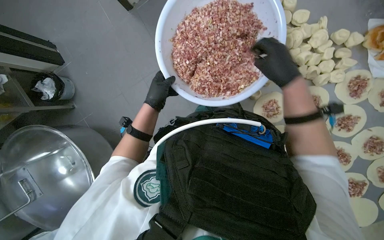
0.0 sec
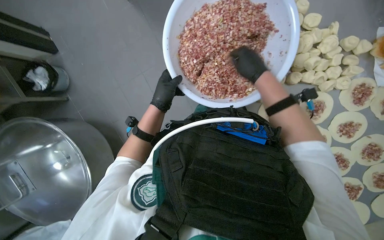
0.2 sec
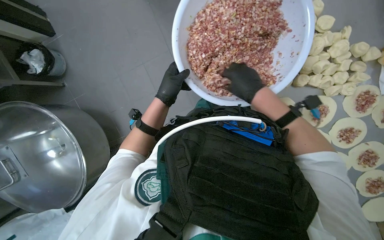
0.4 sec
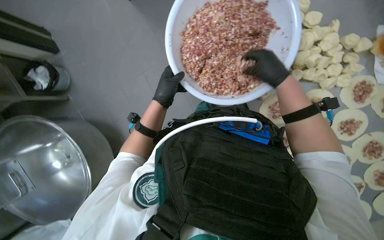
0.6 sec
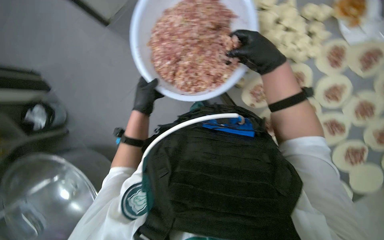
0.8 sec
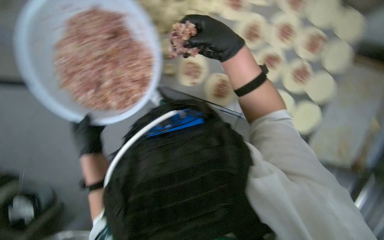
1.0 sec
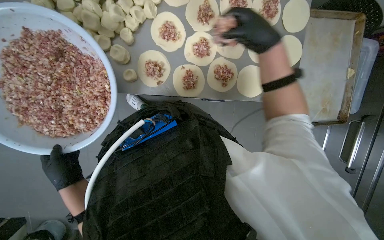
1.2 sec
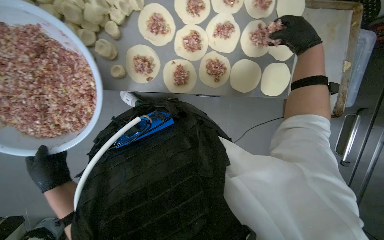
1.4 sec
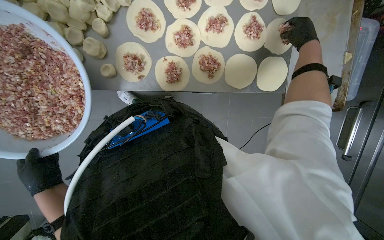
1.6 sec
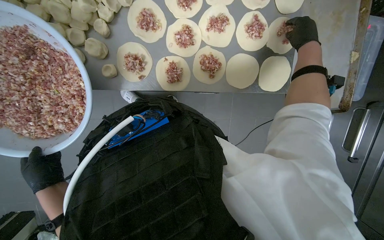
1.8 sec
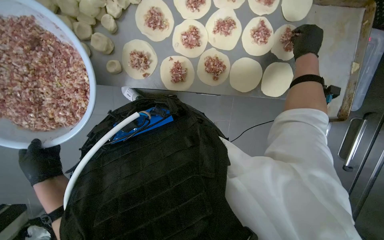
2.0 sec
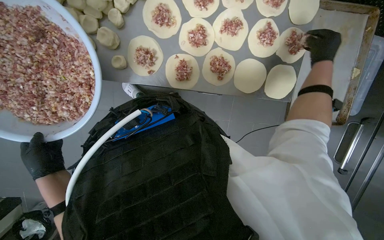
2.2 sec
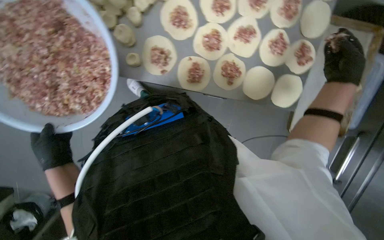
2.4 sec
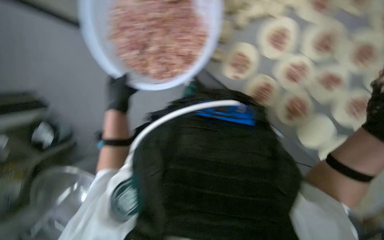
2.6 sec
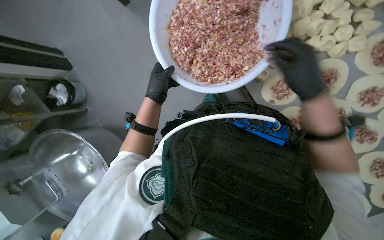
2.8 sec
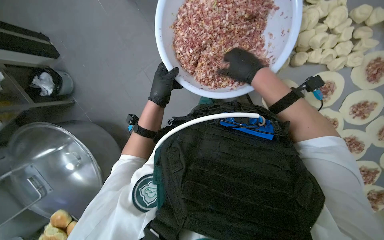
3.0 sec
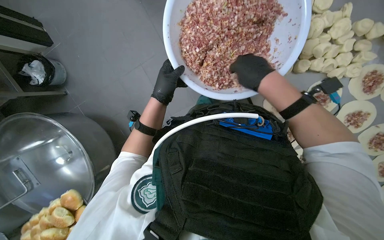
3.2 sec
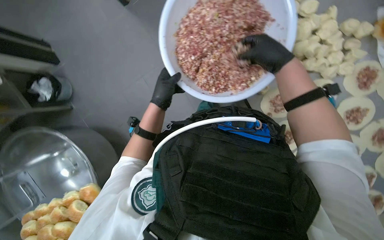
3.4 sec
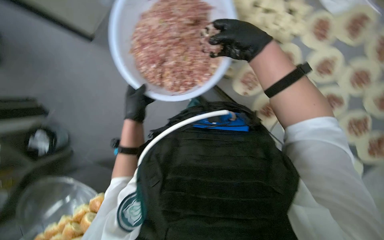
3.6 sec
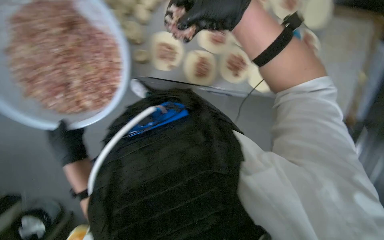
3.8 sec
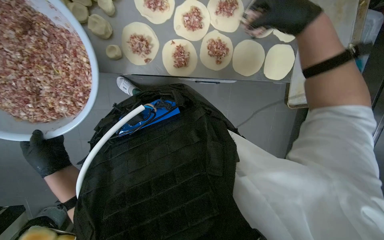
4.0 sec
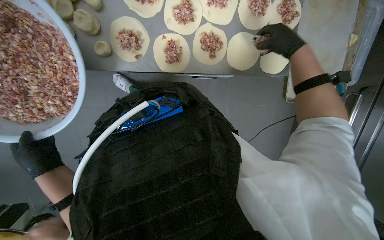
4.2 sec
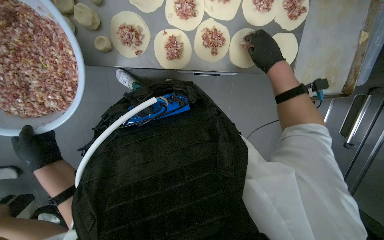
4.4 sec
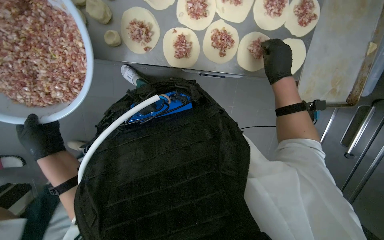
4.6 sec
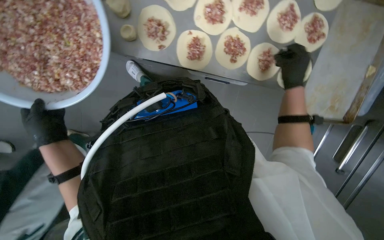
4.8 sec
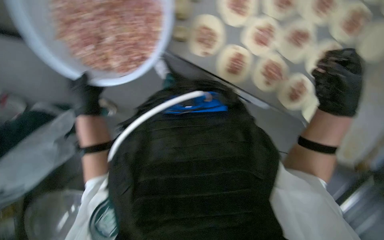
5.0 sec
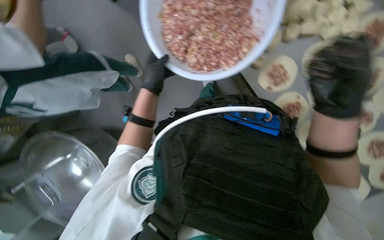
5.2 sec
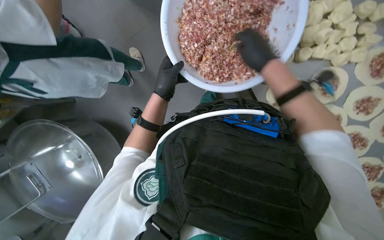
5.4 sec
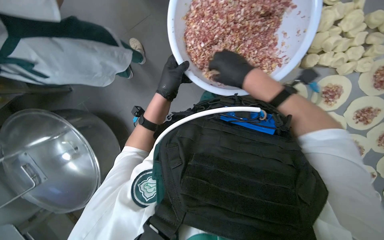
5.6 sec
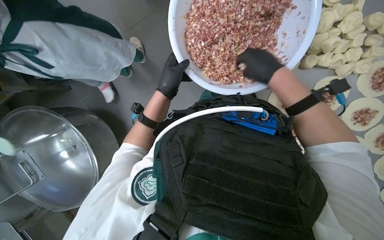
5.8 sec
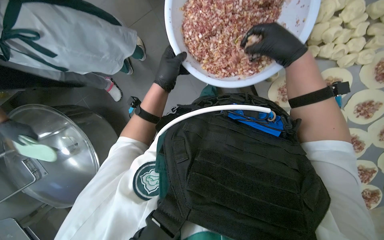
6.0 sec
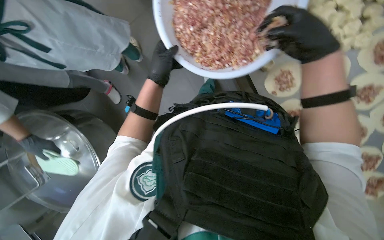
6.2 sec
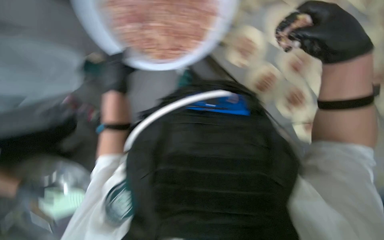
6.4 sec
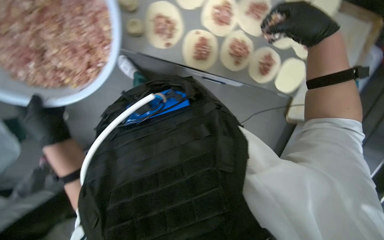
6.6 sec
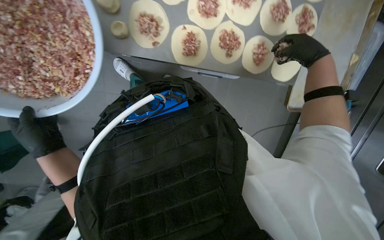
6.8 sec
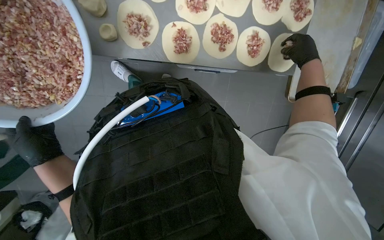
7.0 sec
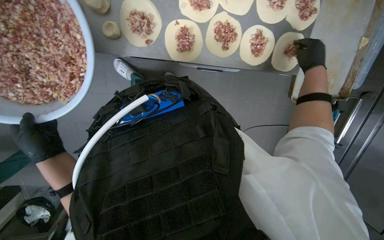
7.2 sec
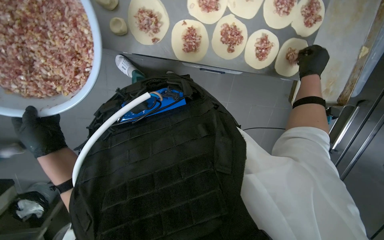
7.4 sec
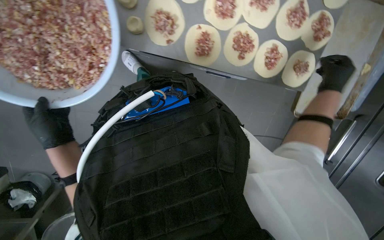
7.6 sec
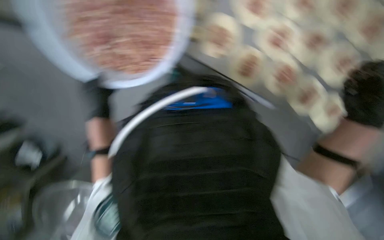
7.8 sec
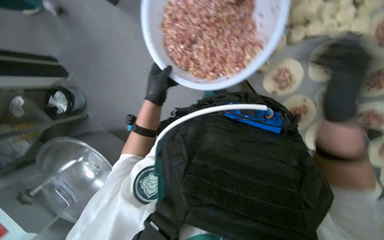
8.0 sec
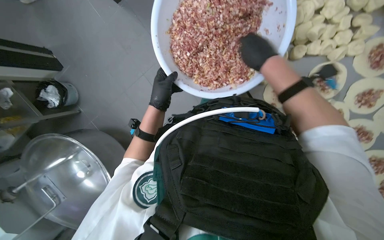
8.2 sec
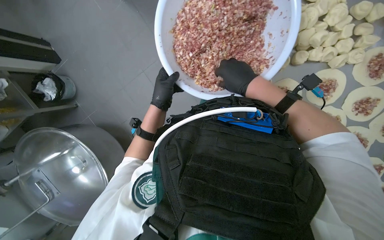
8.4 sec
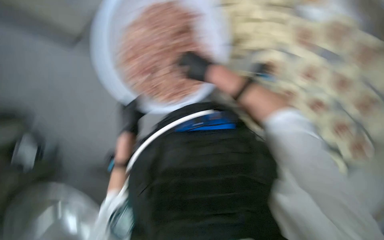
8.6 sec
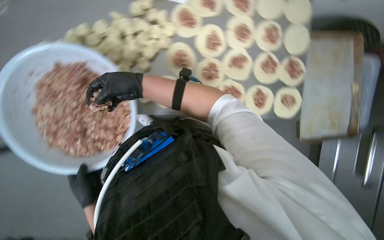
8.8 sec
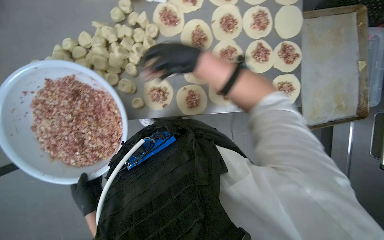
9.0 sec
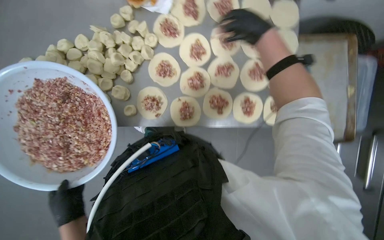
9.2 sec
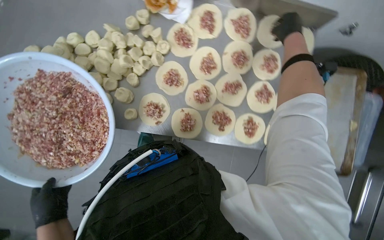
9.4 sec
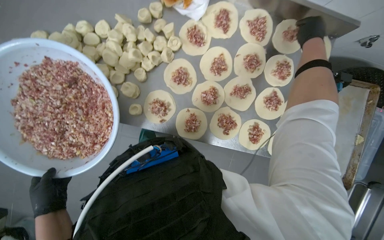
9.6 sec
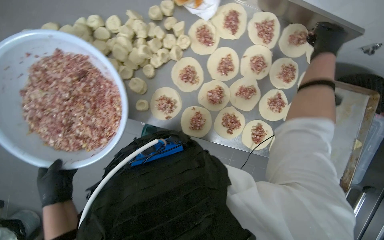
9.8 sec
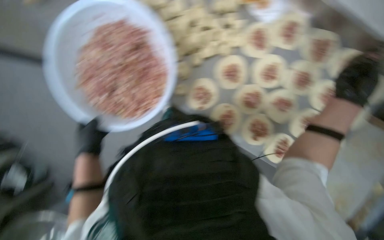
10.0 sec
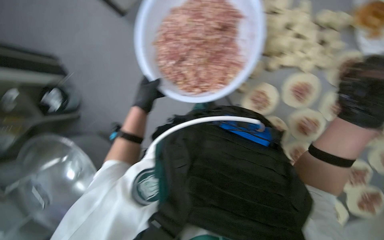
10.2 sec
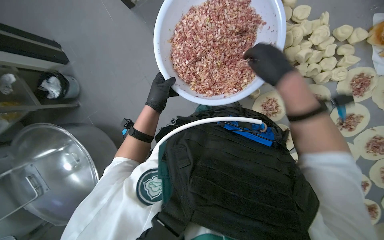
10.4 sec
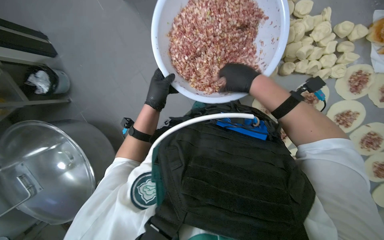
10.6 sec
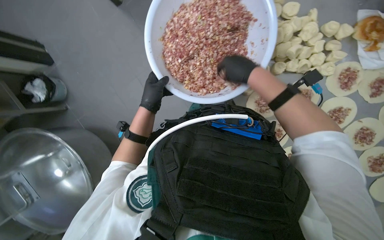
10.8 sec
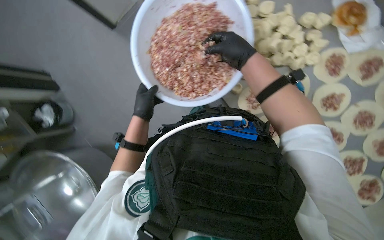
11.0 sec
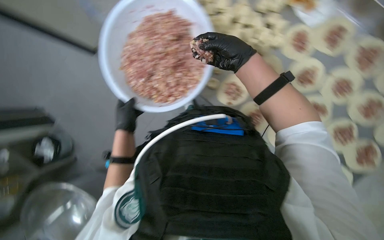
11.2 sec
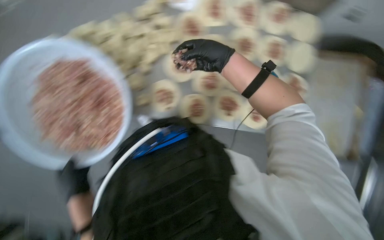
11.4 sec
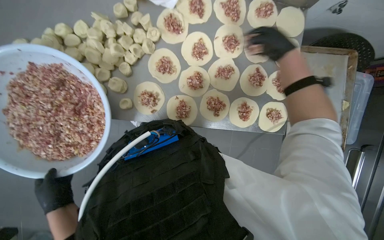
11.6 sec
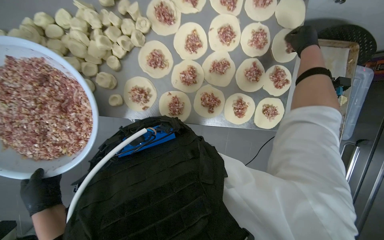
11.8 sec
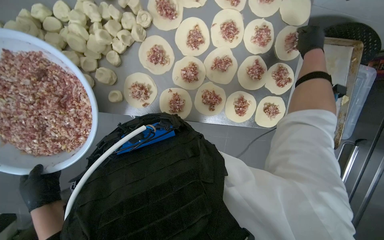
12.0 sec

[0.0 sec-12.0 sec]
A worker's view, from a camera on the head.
Job: preparing food.
The whole recording: Adding meat filling to dough circles. The worker scoops meat filling from a bowl and places it onto the flattened dough circles.
0.0 sec to 1.6 sec: The scene rotates counterclockwise by about 60 degrees.
1.6 sec to 3.0 sec: Everything in view rotates some 60 degrees clockwise.
3.0 sec to 4.4 sec: The scene rotates counterclockwise by some 60 degrees.
4.4 sec to 6.0 sec: Everything in view rotates roughly 65 degrees clockwise.
6.0 sec to 7.6 sec: The scene rotates counterclockwise by some 35 degrees.
7.6 sec to 9.0 sec: The scene rotates counterclockwise by some 35 degrees.
9.0 sec to 10.4 sec: The scene turns about 65 degrees clockwise in the picture.
10.4 sec to 12.0 sec: The head turns to the right by some 55 degrees.

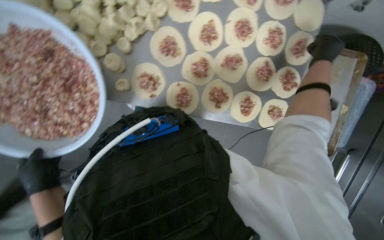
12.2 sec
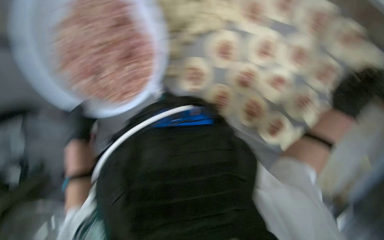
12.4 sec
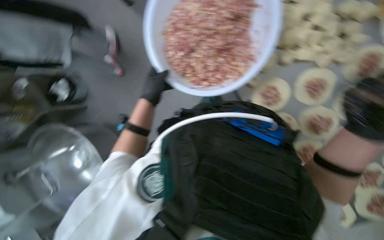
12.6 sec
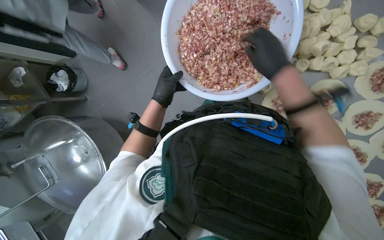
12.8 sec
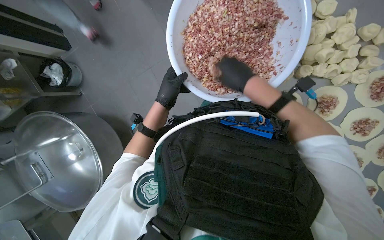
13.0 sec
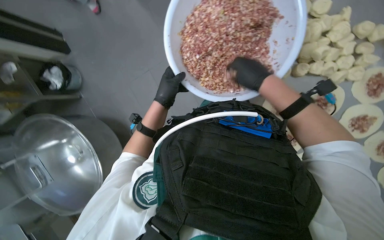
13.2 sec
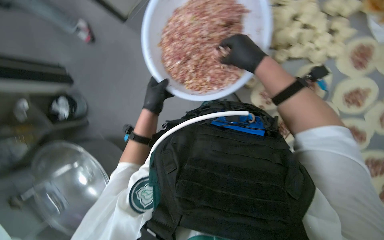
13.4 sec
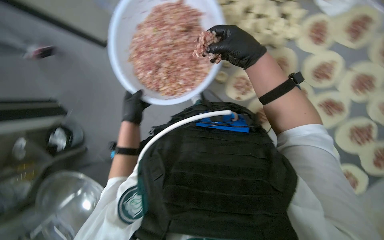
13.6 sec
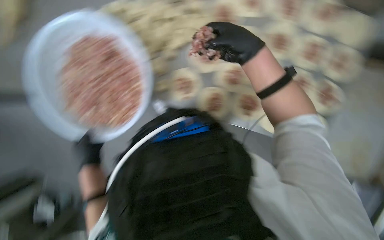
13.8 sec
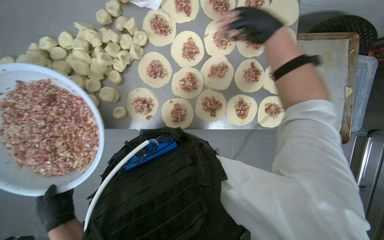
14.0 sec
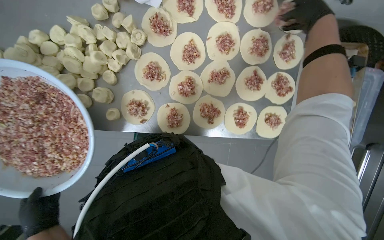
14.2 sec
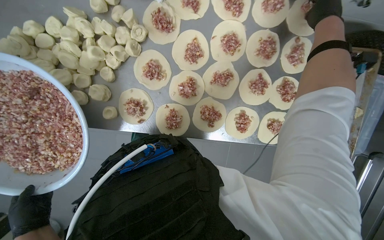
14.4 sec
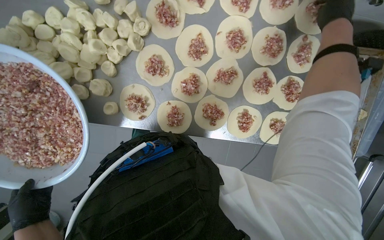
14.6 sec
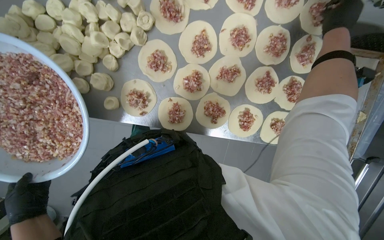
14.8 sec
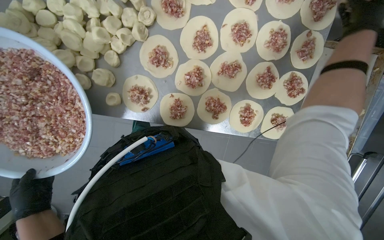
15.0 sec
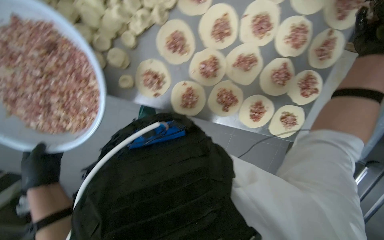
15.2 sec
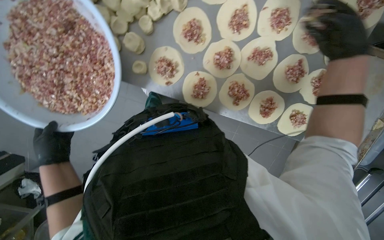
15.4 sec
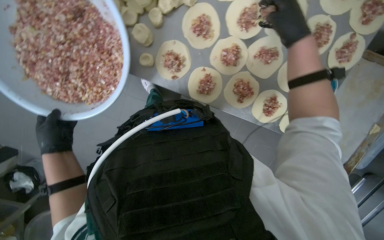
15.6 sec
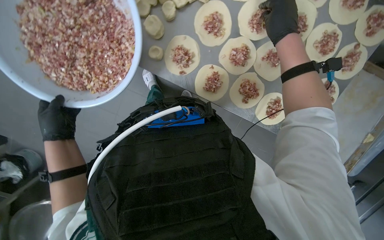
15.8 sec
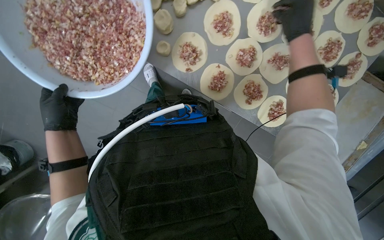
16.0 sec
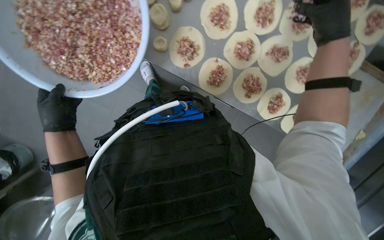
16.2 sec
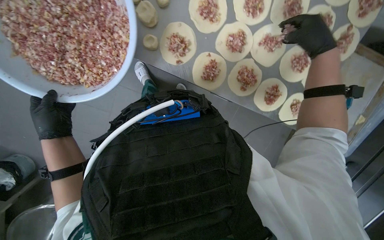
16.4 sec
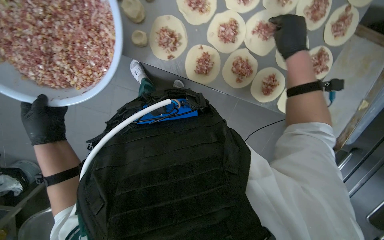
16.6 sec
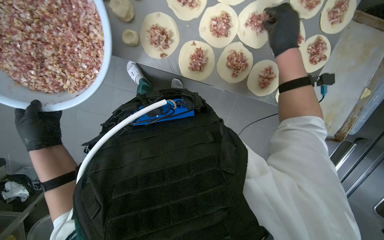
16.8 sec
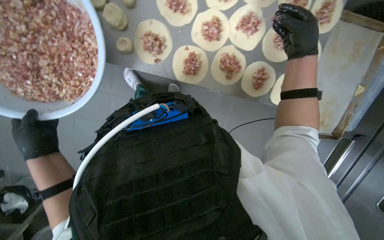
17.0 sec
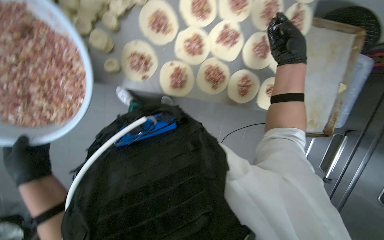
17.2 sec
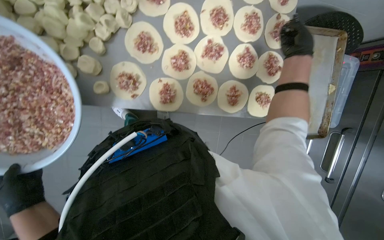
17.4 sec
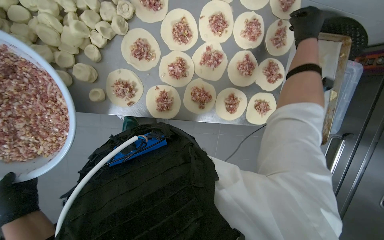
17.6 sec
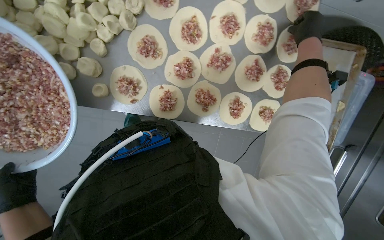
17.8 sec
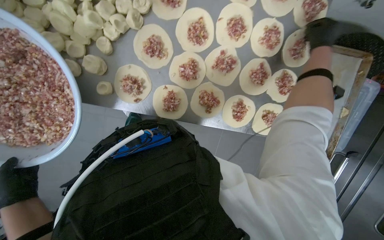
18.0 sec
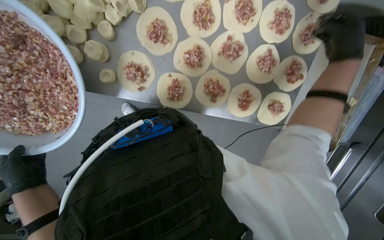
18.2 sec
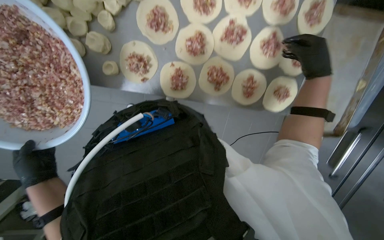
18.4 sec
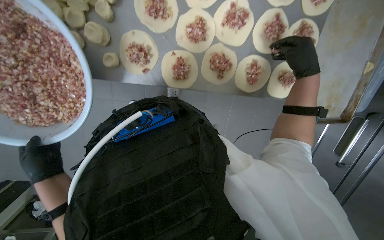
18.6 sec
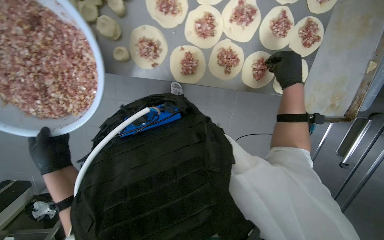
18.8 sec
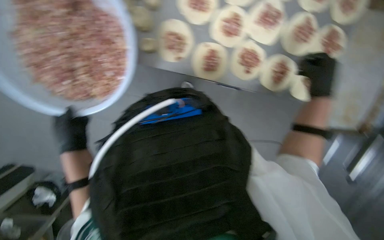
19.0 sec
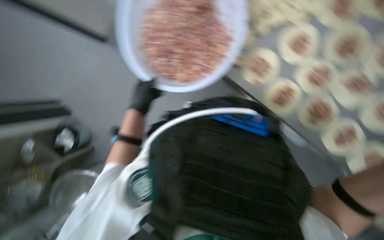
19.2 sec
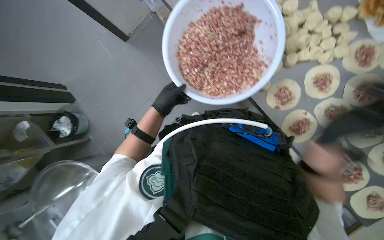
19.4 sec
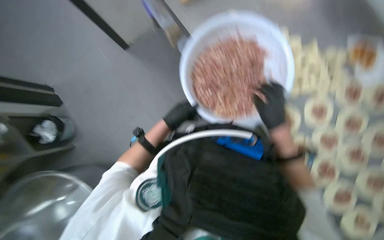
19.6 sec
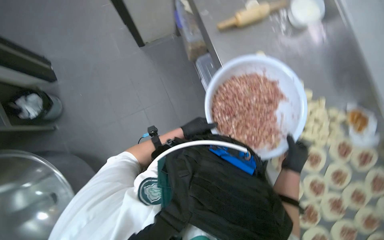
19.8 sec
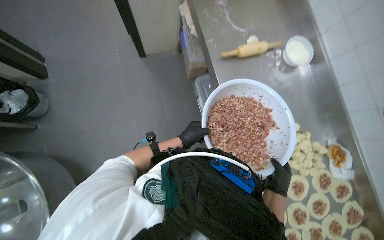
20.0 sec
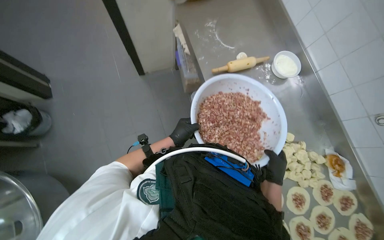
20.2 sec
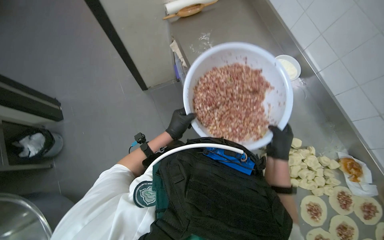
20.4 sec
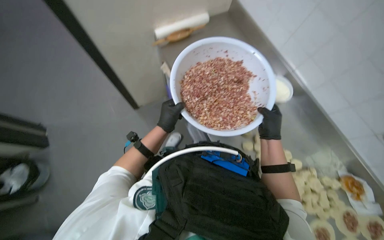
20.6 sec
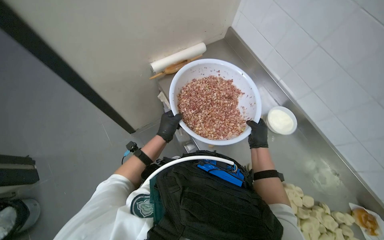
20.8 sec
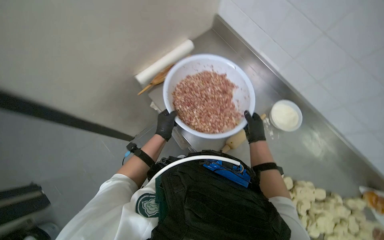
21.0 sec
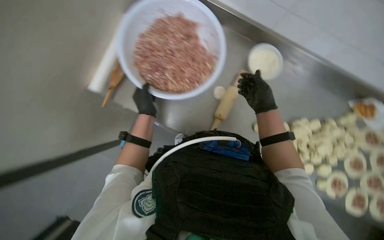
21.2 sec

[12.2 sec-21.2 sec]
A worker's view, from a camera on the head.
Job: preparing food.
The whole recording: Adding meat filling to dough circles. The worker scoops meat filling from a bowl and places it onto the flattened dough circles.
16.6 sec to 18.2 sec: The right hand shifts about 20 cm to the right.
18.2 sec to 19.8 sec: The head travels about 60 cm. The camera pitches upward, by approximately 20 degrees. The scene rotates clockwise by roughly 60 degrees.
19.8 sec to 21.2 sec: The camera pitches upward, by about 15 degrees. The hands both shift up the picture by some 30 cm.
